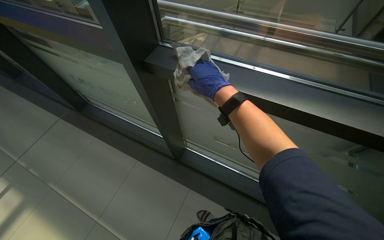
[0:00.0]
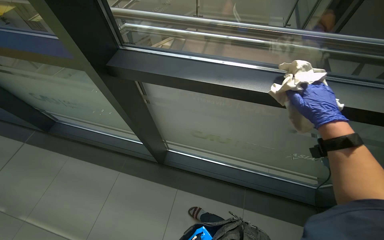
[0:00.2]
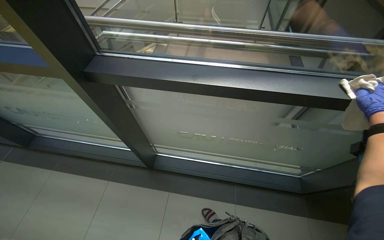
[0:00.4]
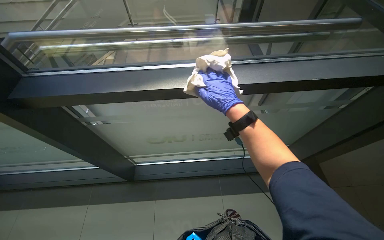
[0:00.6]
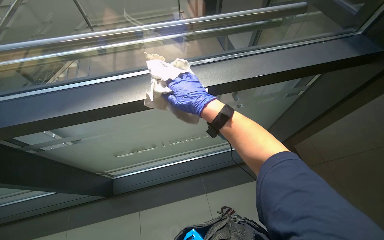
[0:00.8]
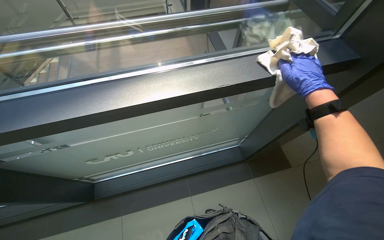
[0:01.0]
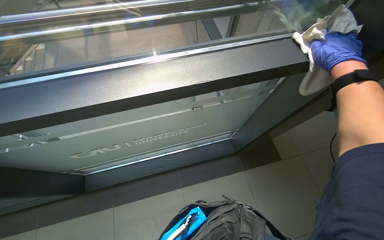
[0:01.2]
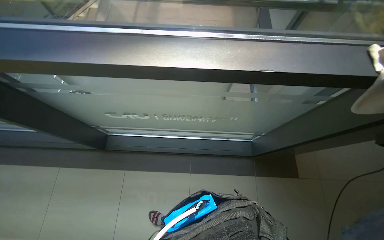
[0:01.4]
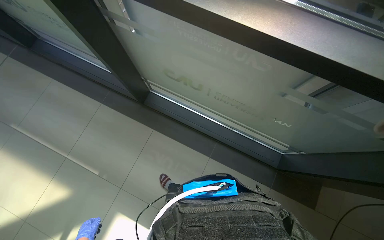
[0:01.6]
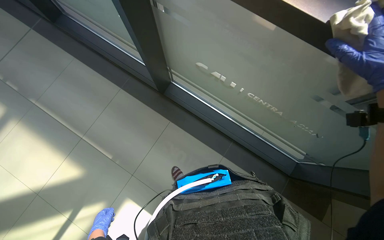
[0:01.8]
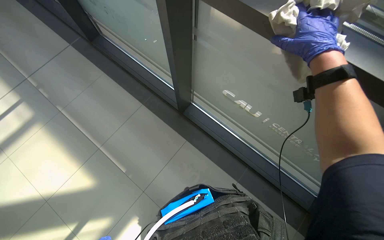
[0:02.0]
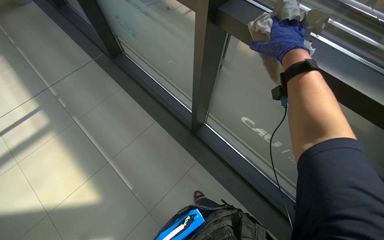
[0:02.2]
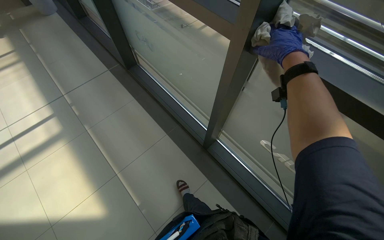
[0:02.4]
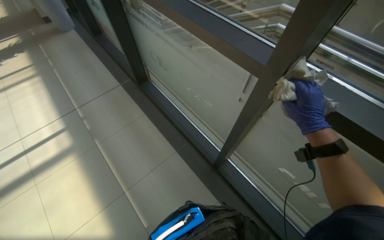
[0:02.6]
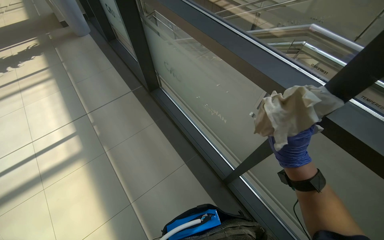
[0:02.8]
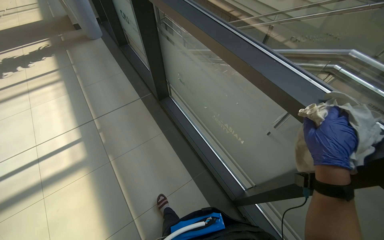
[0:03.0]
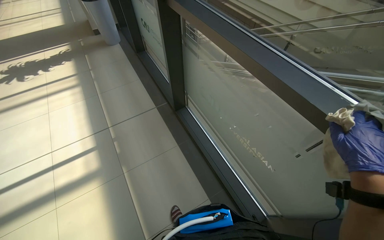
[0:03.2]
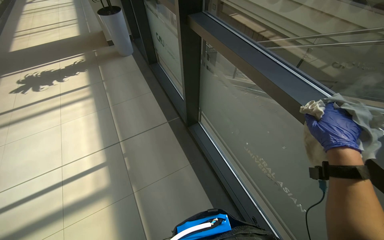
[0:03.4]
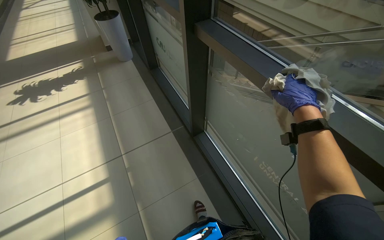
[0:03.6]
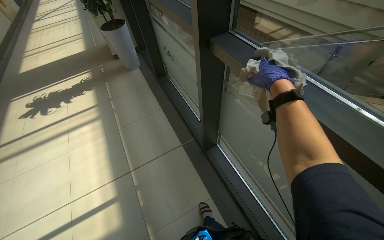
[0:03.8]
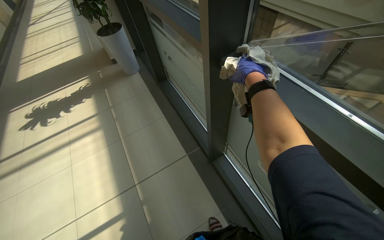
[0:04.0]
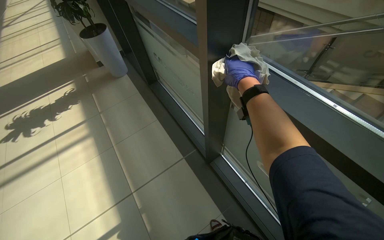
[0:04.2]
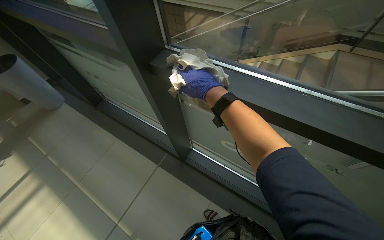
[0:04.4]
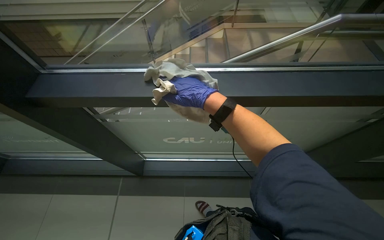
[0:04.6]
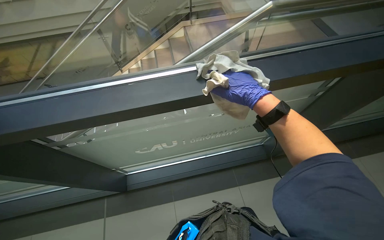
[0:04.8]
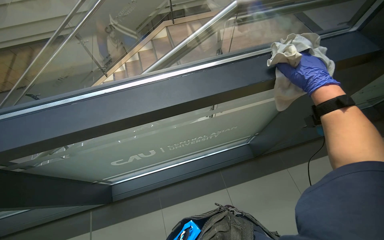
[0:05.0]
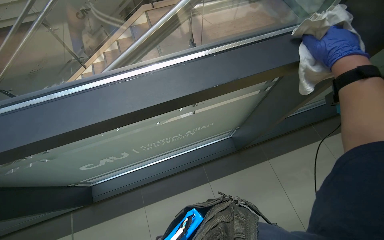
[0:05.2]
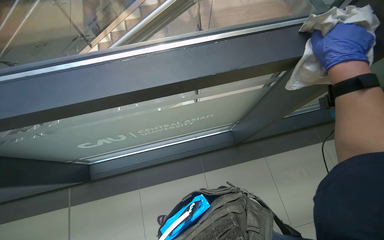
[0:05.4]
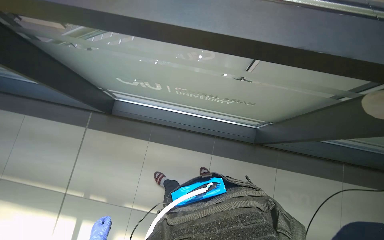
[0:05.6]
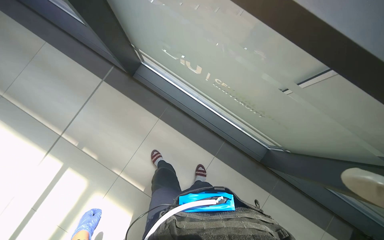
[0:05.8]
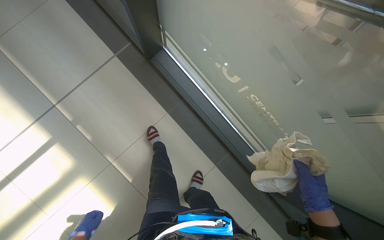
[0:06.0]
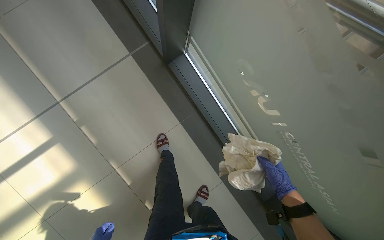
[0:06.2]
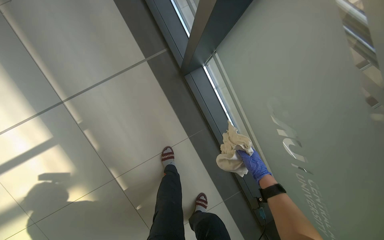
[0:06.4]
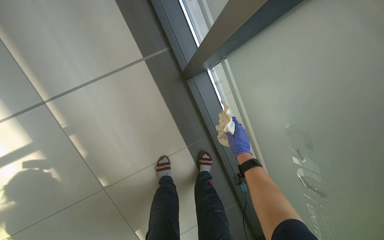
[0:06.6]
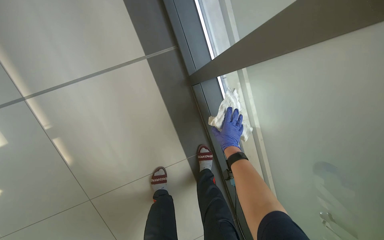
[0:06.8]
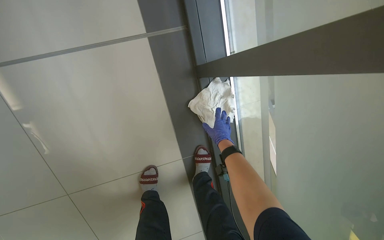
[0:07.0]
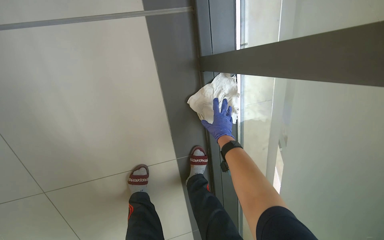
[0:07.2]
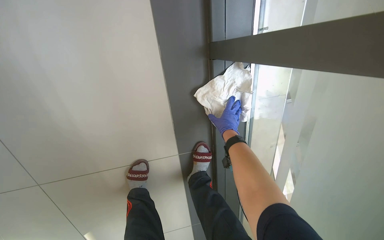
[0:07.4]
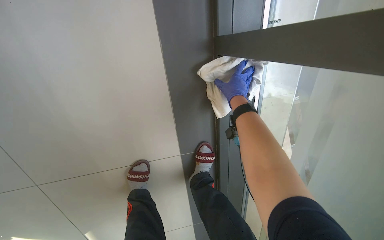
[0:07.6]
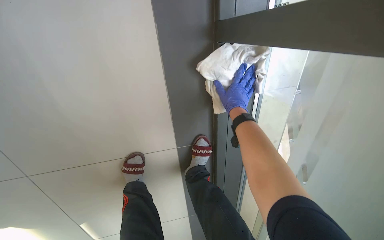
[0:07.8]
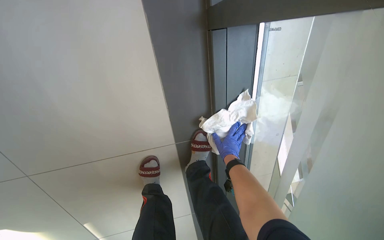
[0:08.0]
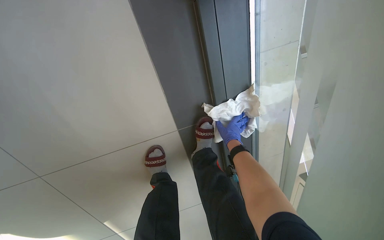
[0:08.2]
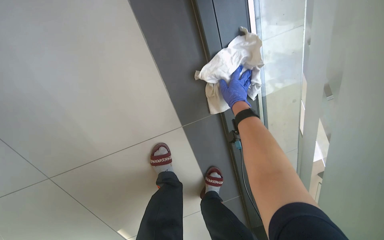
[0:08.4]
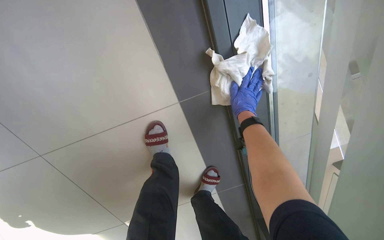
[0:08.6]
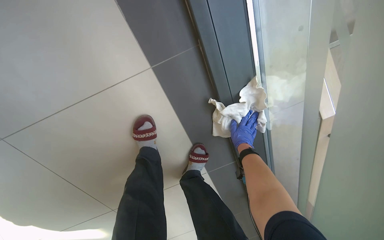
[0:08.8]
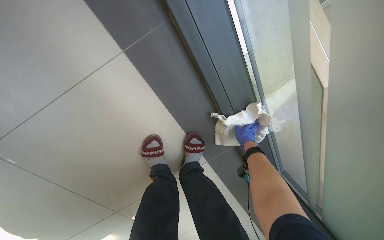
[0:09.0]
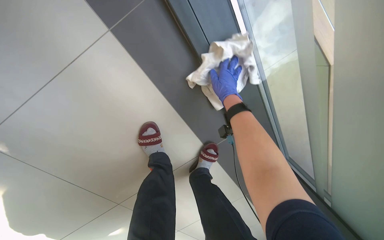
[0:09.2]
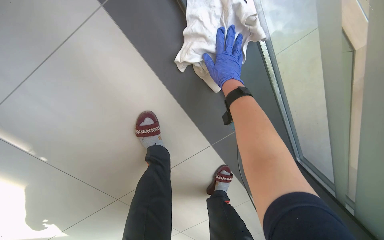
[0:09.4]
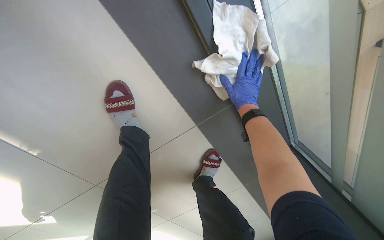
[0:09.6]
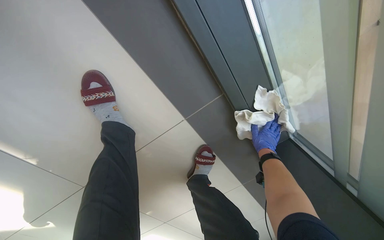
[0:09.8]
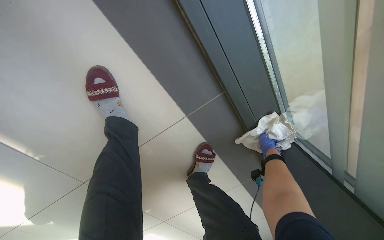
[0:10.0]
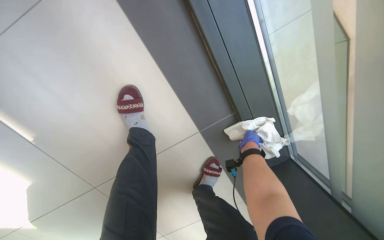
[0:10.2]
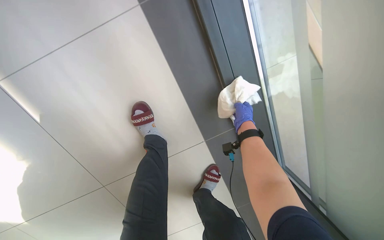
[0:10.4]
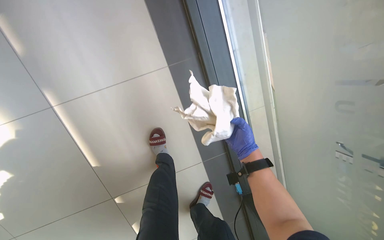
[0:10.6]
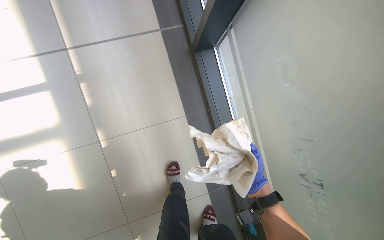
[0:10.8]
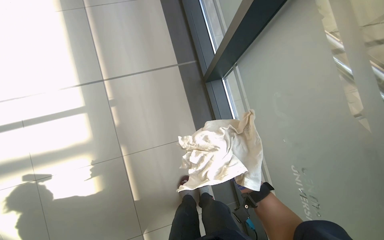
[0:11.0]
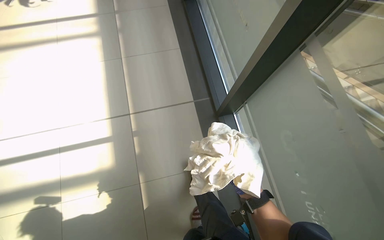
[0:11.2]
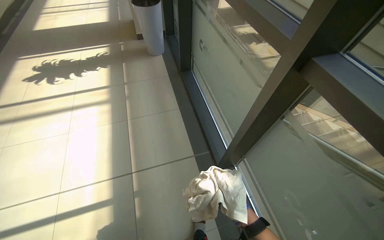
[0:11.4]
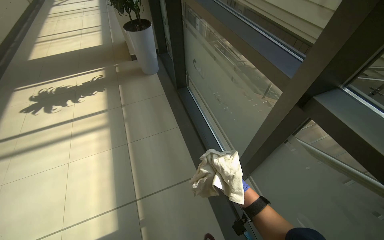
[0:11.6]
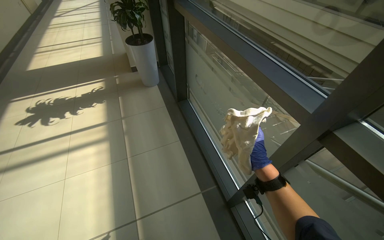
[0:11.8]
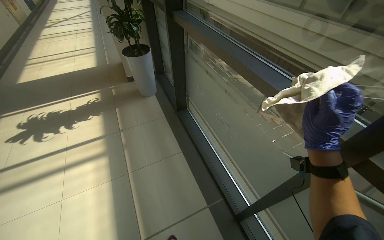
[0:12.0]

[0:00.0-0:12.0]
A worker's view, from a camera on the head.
Job: wiping surfaces.
The whole recording: Wiping window frames. The worker wipes the window frames with a cloth.
0:00.0 to 0:01.6: The view tips downward by some 15 degrees.
0:03.0 to 0:04.4: The camera is carried approximately 80 cm.
0:06.0 to 0:07.6: The camera travels some 90 cm. The view tilts some 20 degrees downward. Everything in view rotates about 30 degrees clockwise.
0:07.6 to 0:09.0: The right hand swings up and down the picture, some 25 cm each way, with 2 reversals.
0:09.0 to 0:10.4: The right hand swings up and down the picture, approximately 25 cm each way, with 2 reversals.
0:10.4 to 0:12.0: The head travels approximately 90 cm. The wearer looks some 70 degrees further upward.

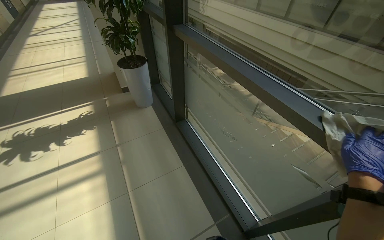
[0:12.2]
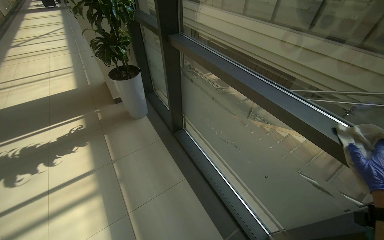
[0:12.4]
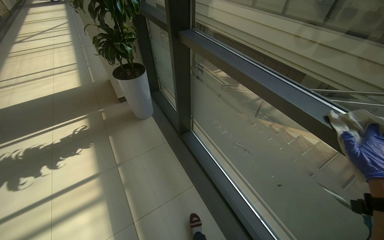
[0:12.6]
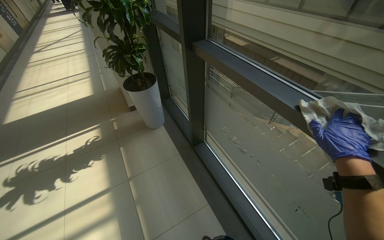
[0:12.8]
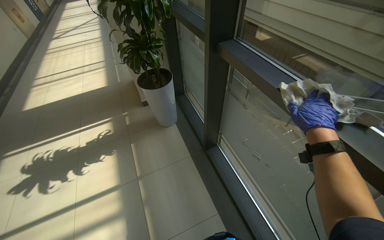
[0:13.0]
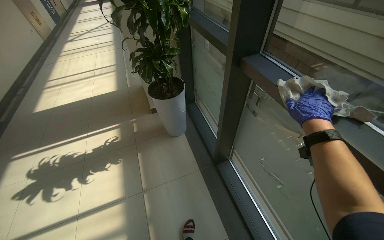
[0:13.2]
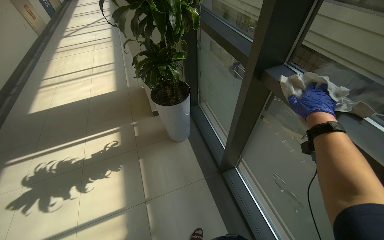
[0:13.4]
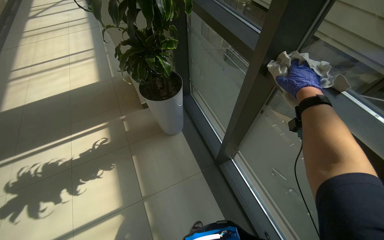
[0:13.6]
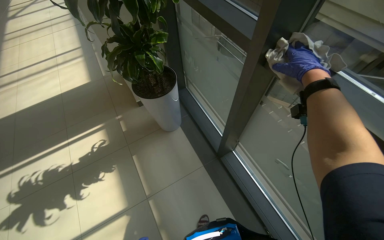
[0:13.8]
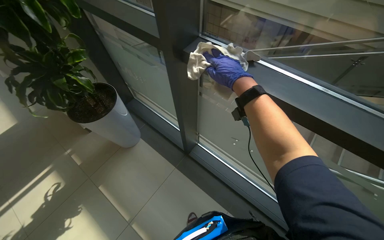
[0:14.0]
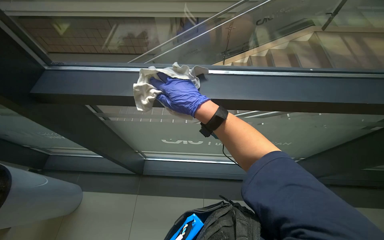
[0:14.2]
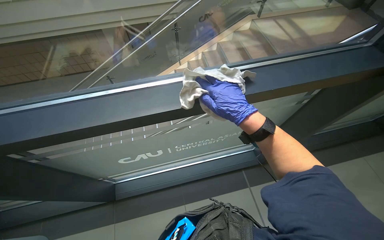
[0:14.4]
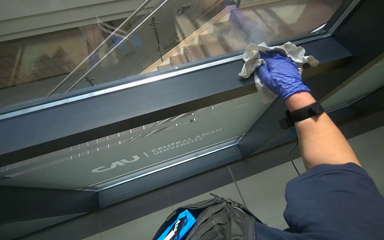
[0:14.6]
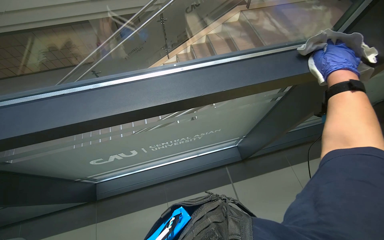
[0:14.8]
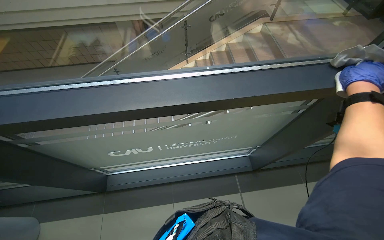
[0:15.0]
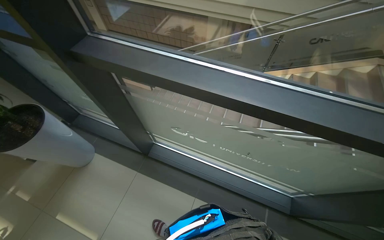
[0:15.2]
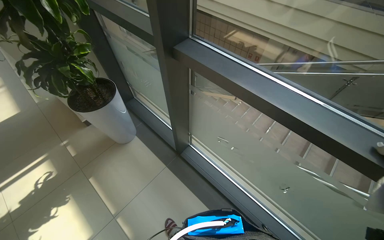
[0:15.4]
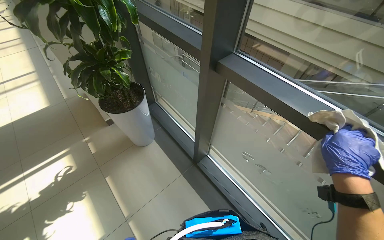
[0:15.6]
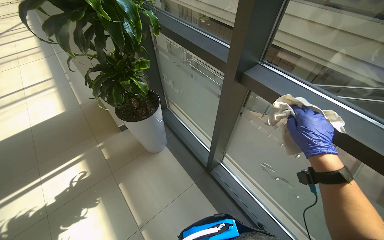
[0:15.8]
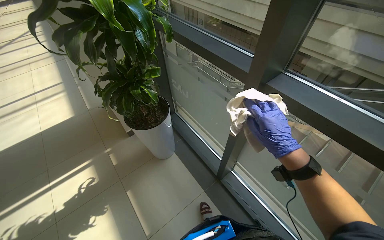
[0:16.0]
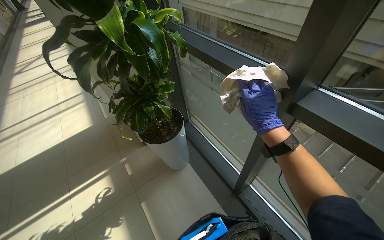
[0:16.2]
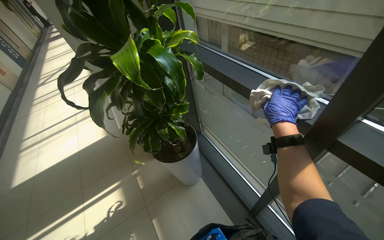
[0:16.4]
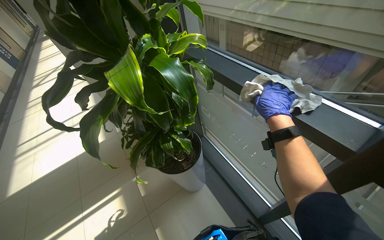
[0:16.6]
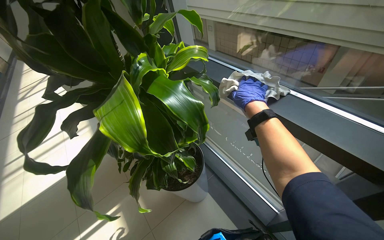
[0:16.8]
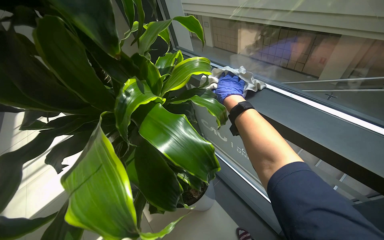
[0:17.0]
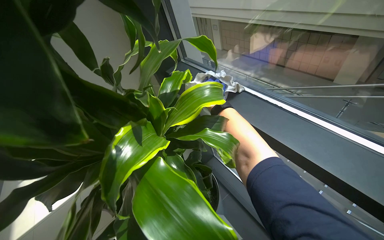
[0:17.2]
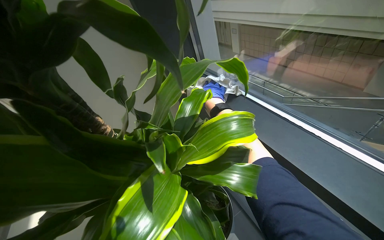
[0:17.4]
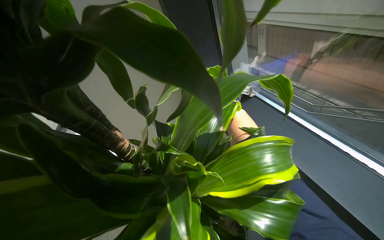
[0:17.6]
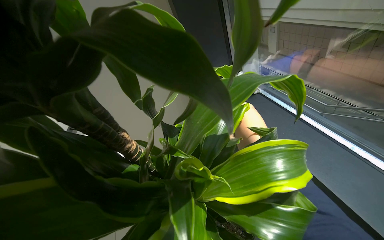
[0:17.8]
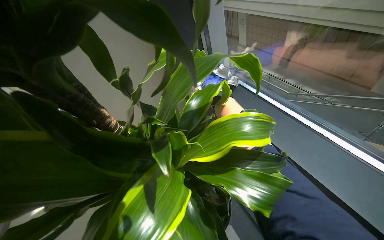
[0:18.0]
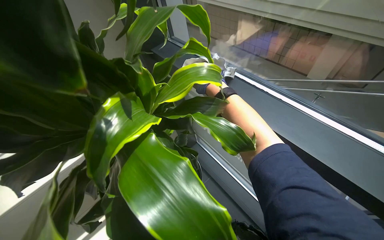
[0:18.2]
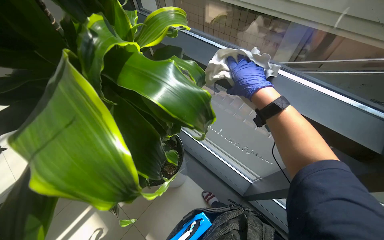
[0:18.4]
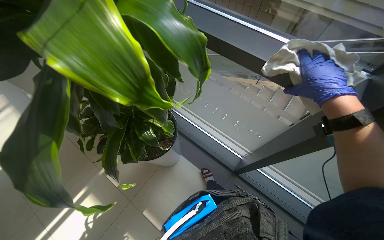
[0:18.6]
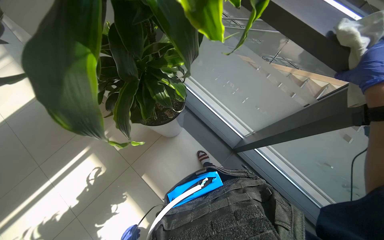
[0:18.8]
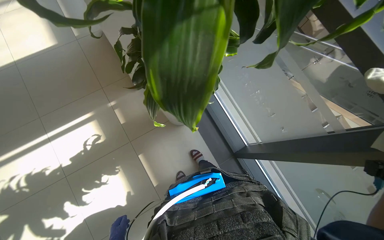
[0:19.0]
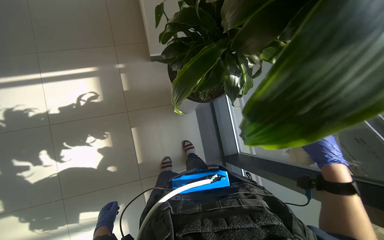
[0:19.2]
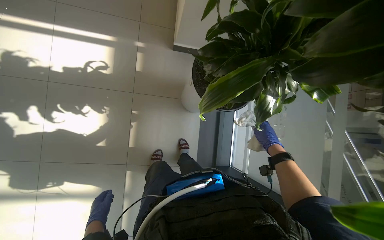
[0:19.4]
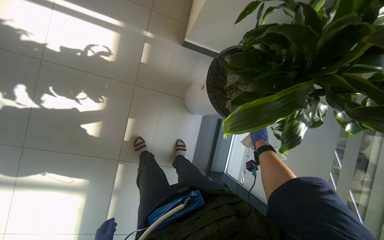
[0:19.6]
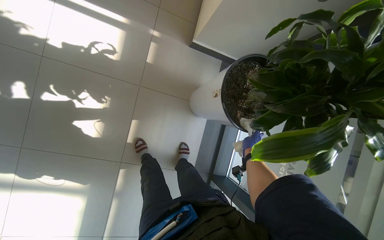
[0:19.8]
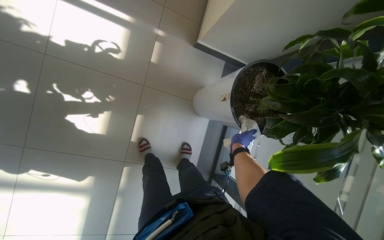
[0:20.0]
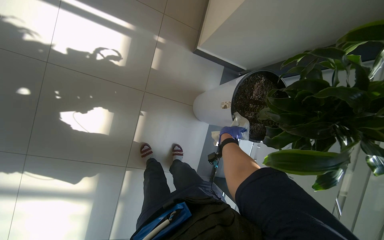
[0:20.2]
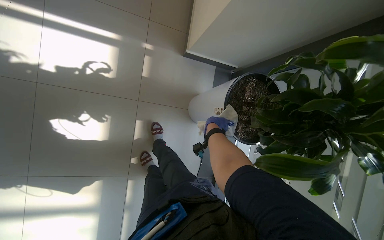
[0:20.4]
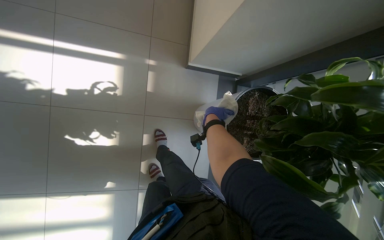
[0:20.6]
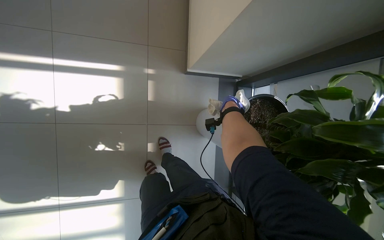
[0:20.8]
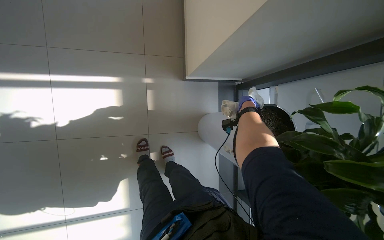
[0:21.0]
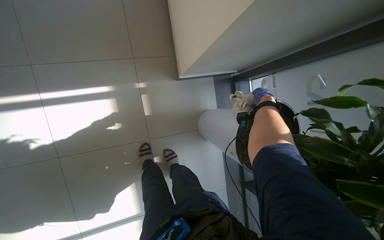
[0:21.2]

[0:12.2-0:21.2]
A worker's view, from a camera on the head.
Job: wiping surfaces.
The whole recording: Wiping window frames. The worker wipes the window frames with a cloth.
0:12.2 to 0:13.8: The camera is carried about 1 m. The wearer looks approximately 15 degrees further downward.
0:15.2 to 0:16.6: The head travels approximately 60 cm. The wearer's head swings about 35 degrees to the left.
0:18.2 to 0:19.8: The wearer moves approximately 70 cm. The camera sweeps to the right, by approximately 25 degrees. The camera pitches downward, by some 35 degrees. The scene turns about 75 degrees clockwise in the picture.
0:19.8 to 0:21.2: The right hand moves up the picture, roughly 50 cm.
